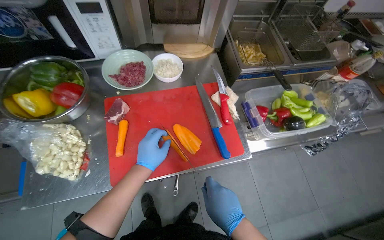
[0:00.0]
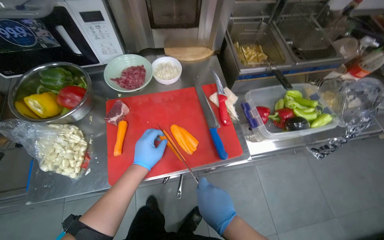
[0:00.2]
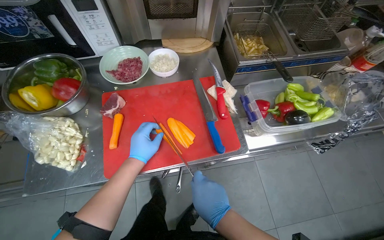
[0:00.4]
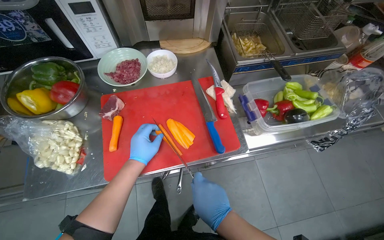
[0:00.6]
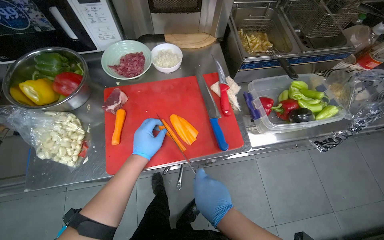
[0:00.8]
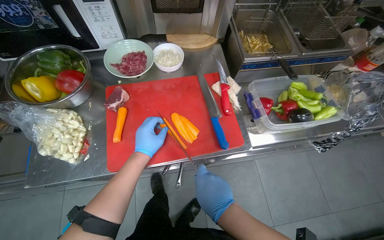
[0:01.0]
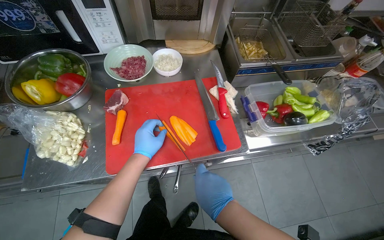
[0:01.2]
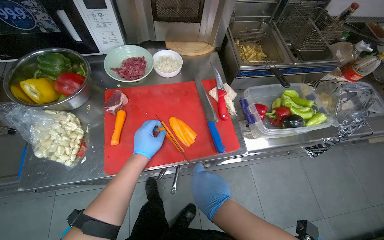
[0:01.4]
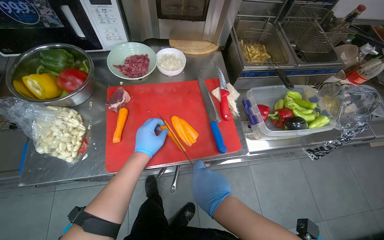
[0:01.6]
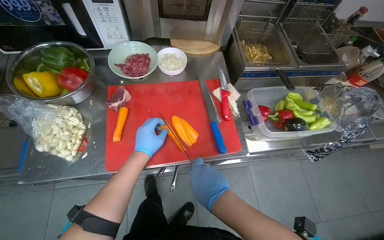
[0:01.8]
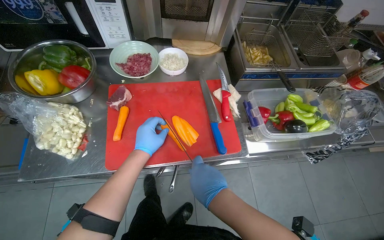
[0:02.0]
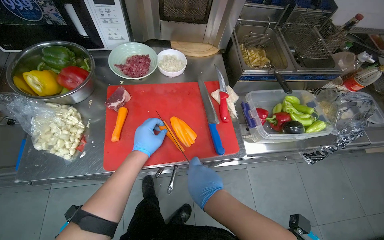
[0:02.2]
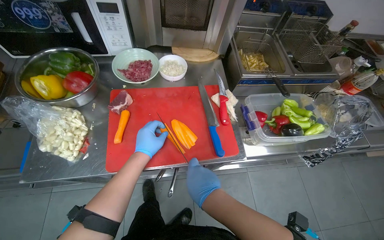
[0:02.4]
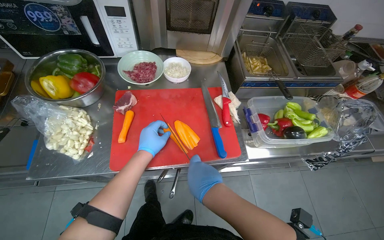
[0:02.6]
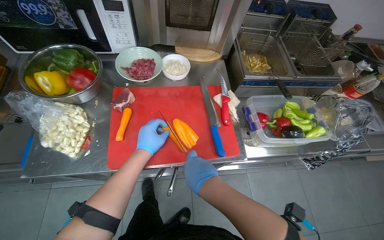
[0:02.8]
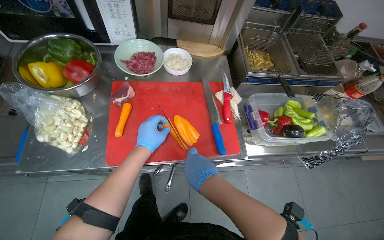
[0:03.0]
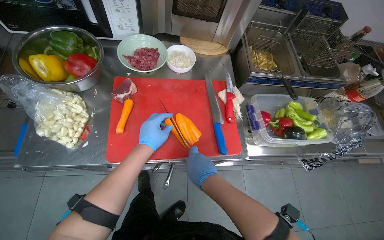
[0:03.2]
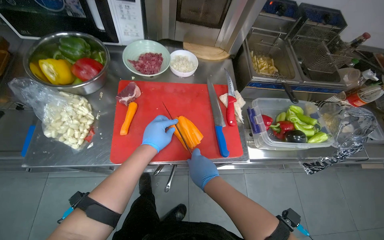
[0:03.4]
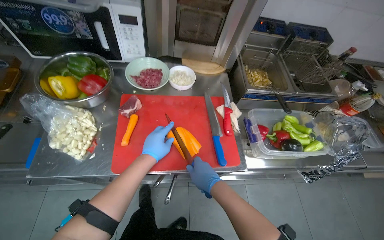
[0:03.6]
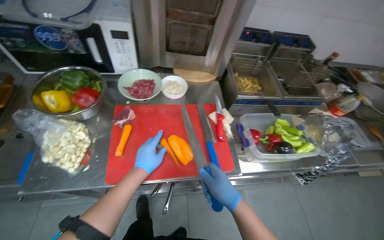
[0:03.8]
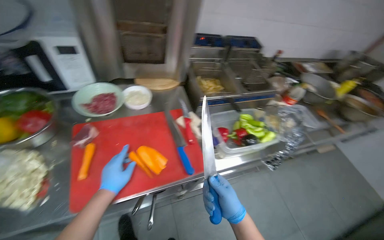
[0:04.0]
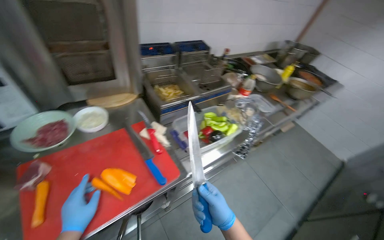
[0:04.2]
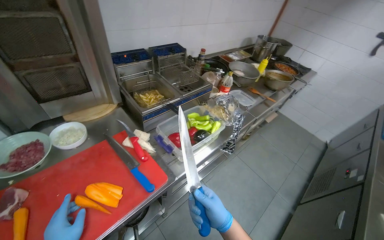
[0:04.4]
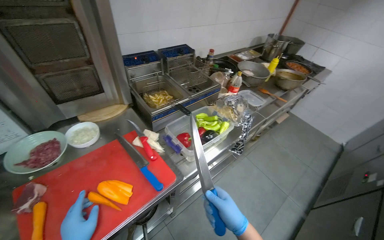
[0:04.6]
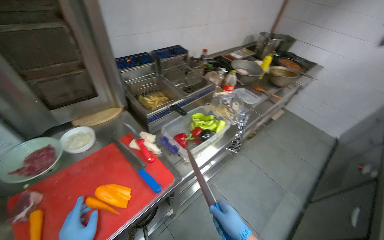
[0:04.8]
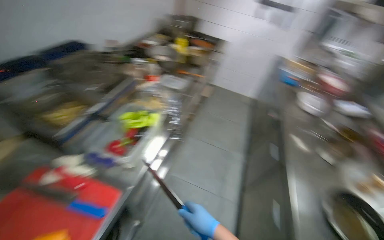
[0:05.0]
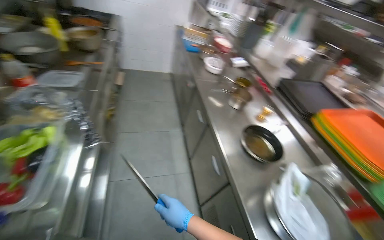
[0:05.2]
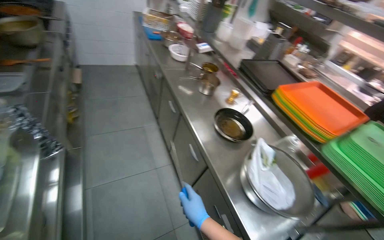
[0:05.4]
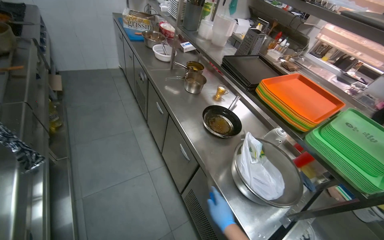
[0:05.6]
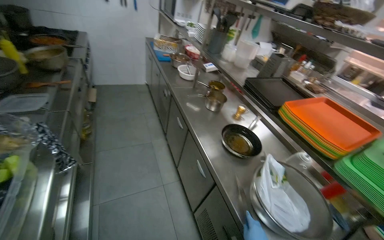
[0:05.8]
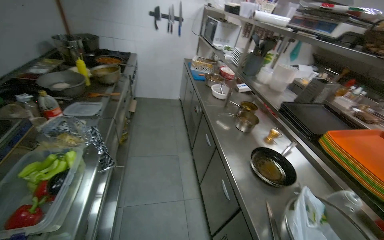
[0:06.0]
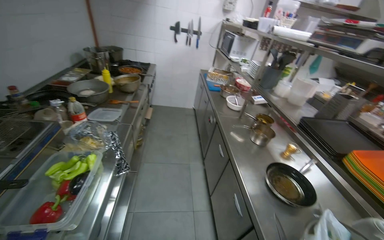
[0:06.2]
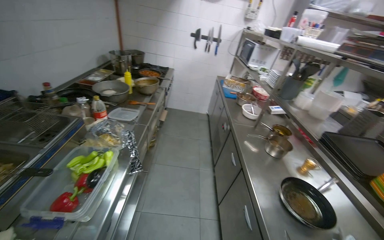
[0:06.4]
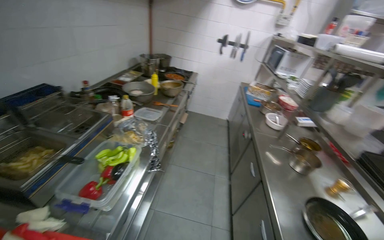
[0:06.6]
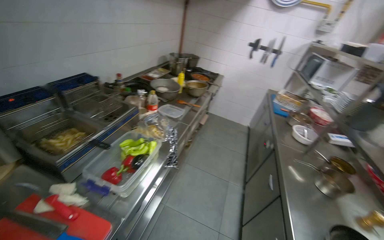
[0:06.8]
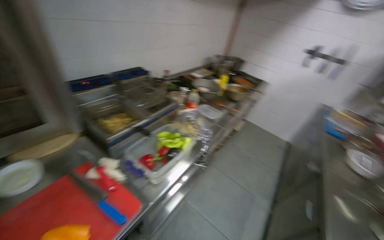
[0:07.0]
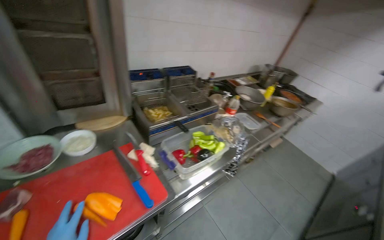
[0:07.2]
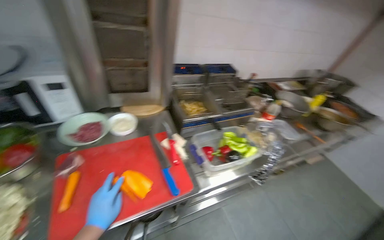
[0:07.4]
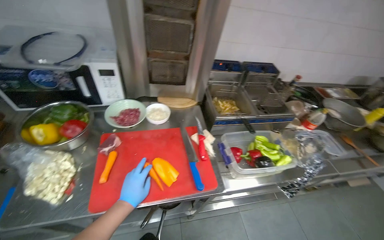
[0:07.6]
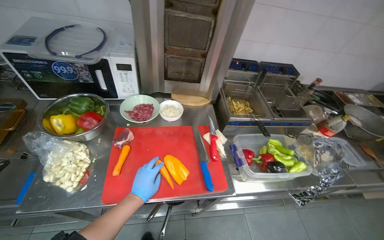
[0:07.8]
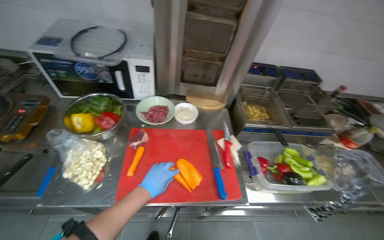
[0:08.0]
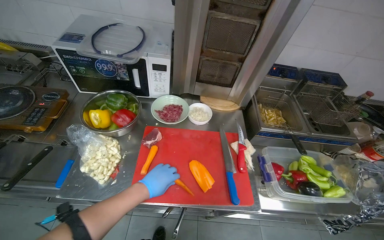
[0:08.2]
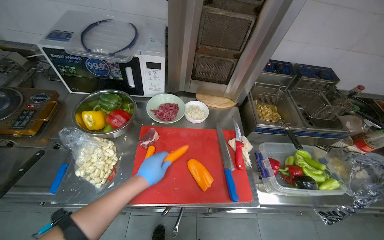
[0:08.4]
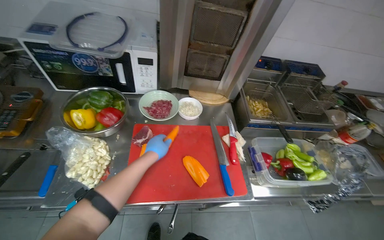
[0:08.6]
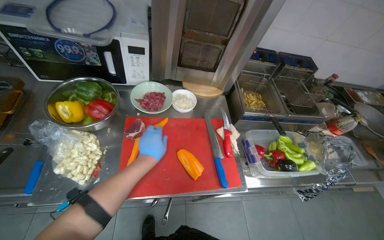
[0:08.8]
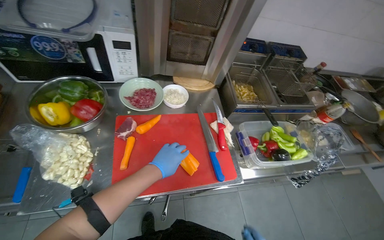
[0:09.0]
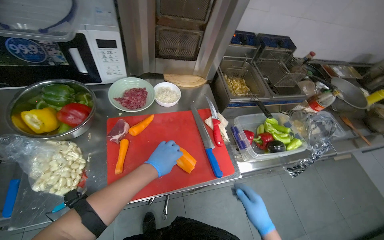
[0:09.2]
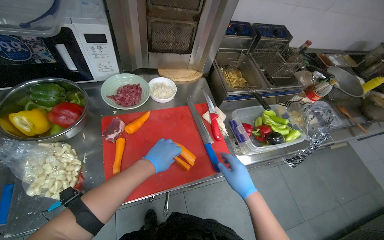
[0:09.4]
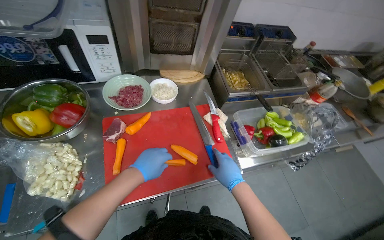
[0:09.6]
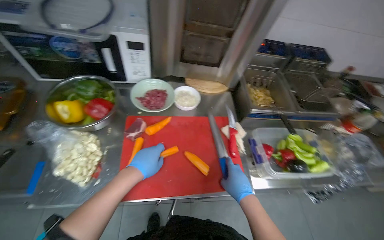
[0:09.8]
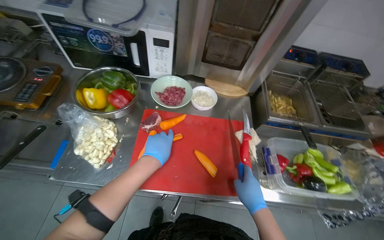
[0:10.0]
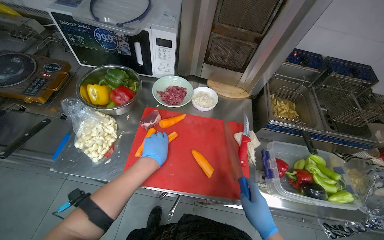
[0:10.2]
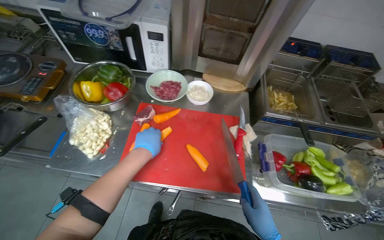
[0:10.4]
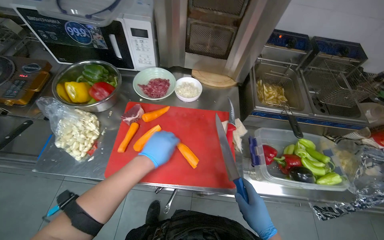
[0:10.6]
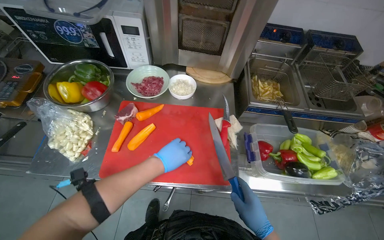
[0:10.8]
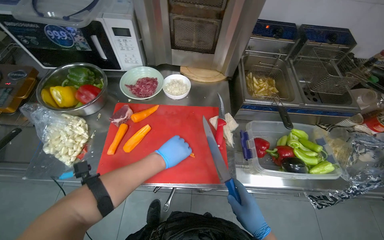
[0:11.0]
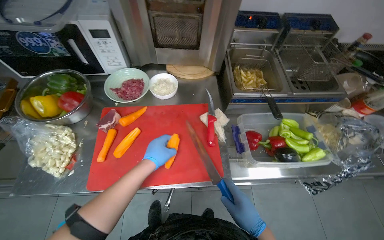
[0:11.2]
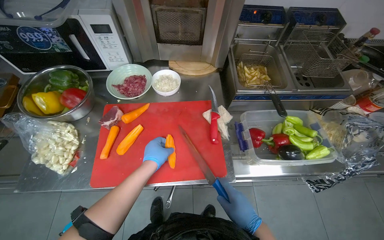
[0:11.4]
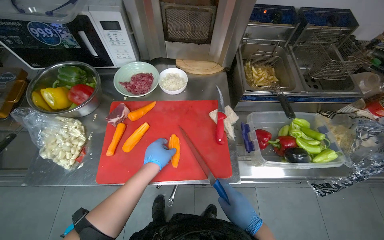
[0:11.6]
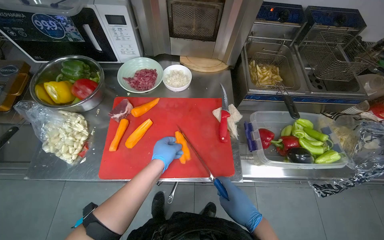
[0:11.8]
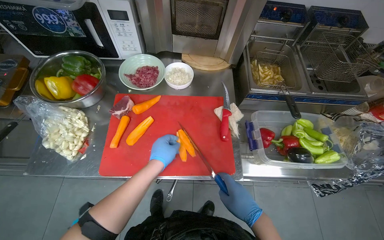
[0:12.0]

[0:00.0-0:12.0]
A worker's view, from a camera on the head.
Job: preparing food.
The whole recording: Chopping carrots on cutting board. The worker chops carrots into small pieces on a red cutting board.
0:00.0 to 0:03.0: The hands work in one place, with small movements.
0:03.0 to 0:04.4: The wearer's head swings some 35 degrees to the right. The wearer looks approximately 10 degrees further upward.
0:06.0 to 0:07.6: The head turns to the left by approximately 90 degrees.
0:07.6 to 0:09.0: The left hand is displaced up the picture by about 10 cm.
0:09.0 to 0:10.4: The wearer looks roughly 20 degrees further to the left.

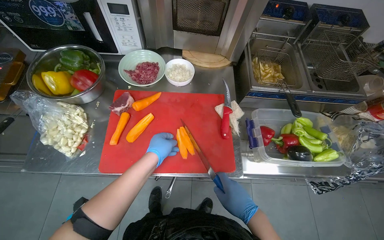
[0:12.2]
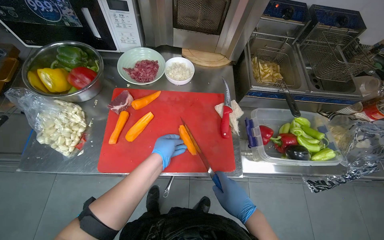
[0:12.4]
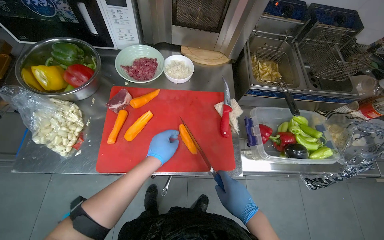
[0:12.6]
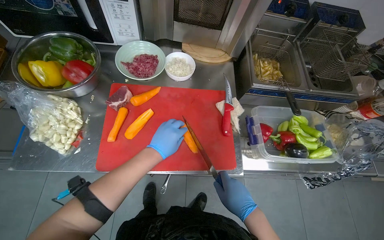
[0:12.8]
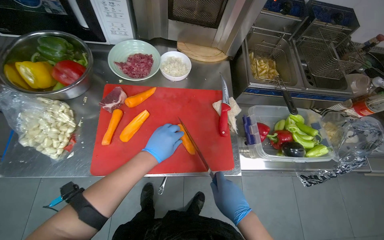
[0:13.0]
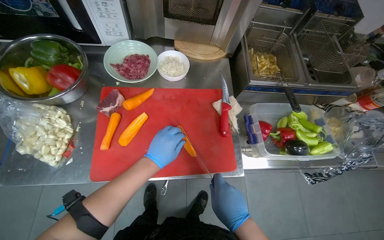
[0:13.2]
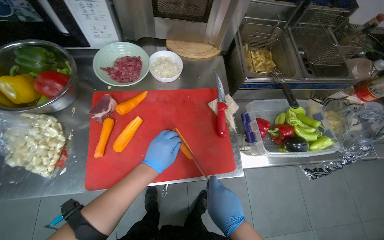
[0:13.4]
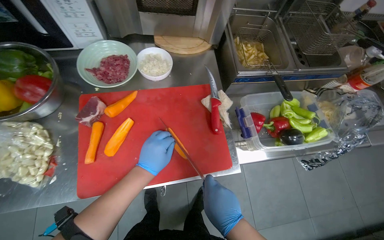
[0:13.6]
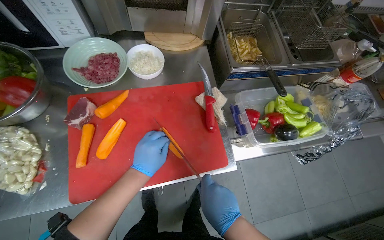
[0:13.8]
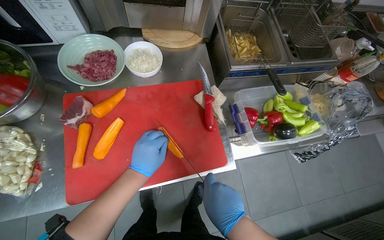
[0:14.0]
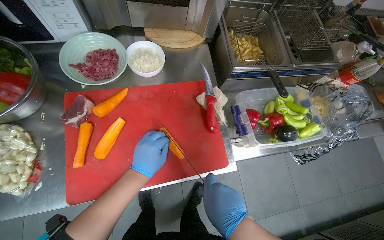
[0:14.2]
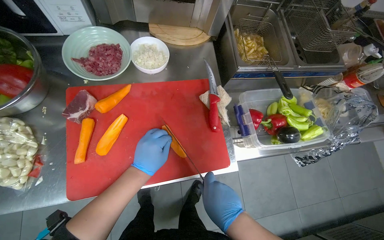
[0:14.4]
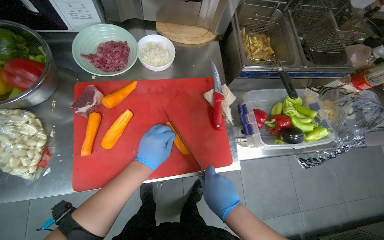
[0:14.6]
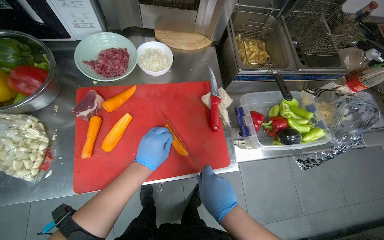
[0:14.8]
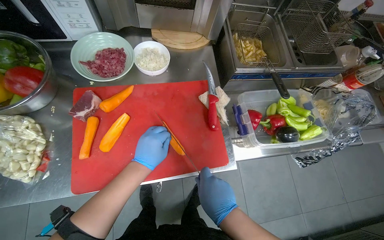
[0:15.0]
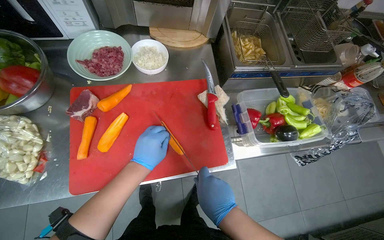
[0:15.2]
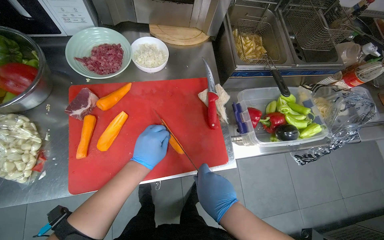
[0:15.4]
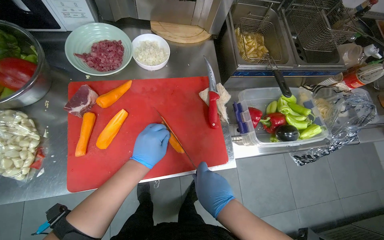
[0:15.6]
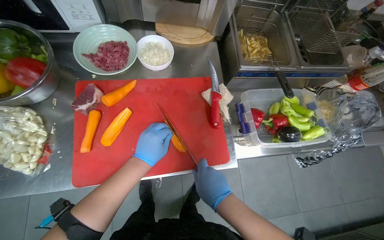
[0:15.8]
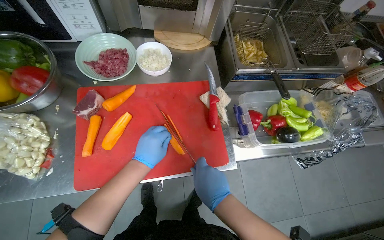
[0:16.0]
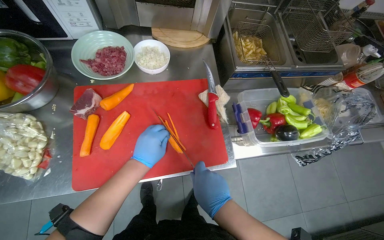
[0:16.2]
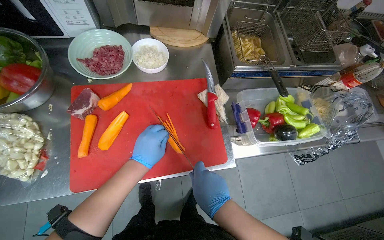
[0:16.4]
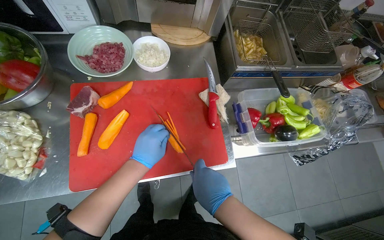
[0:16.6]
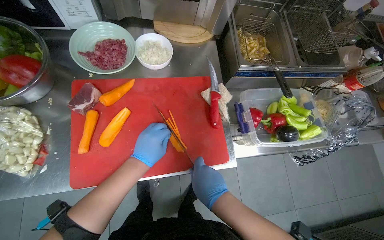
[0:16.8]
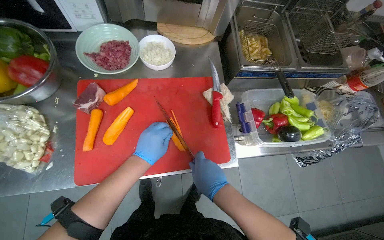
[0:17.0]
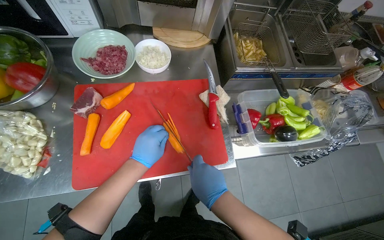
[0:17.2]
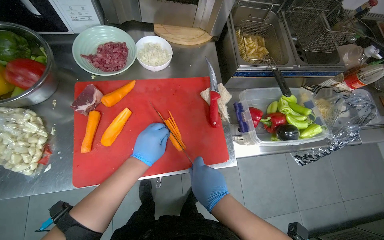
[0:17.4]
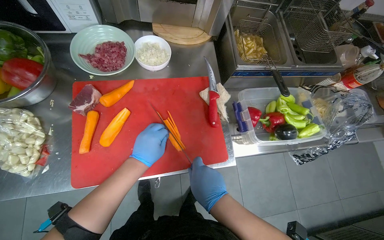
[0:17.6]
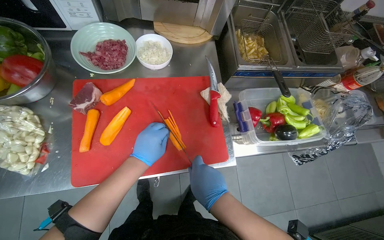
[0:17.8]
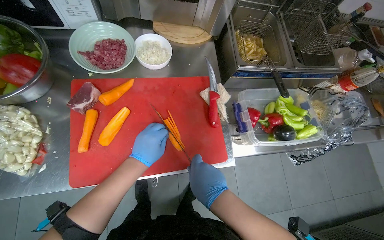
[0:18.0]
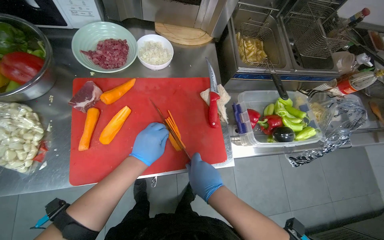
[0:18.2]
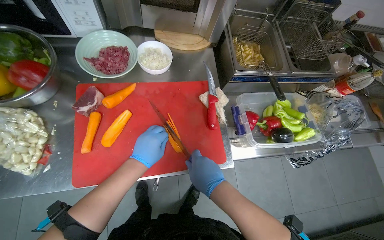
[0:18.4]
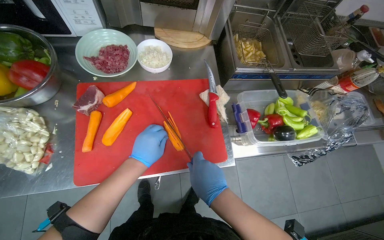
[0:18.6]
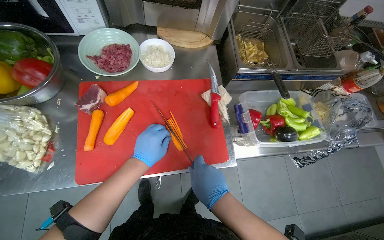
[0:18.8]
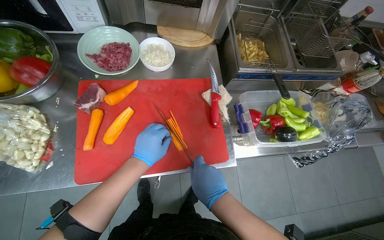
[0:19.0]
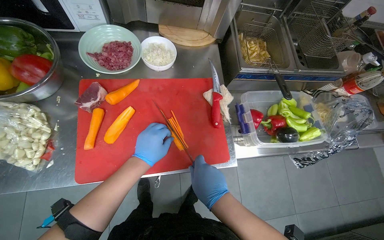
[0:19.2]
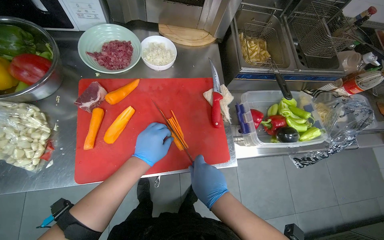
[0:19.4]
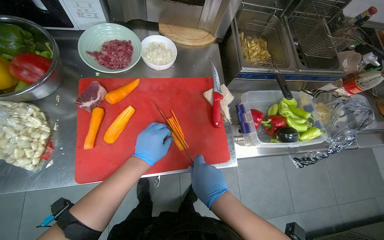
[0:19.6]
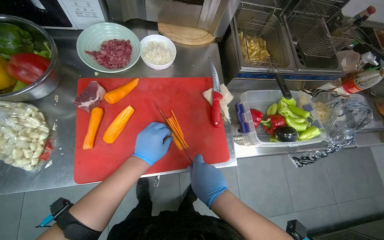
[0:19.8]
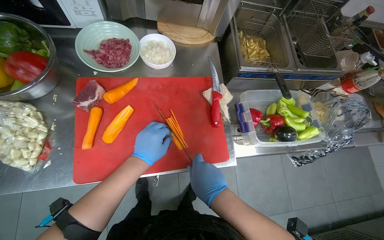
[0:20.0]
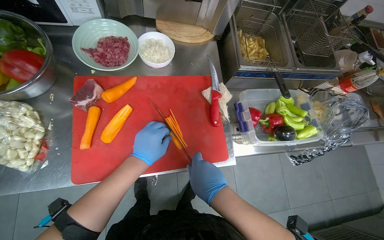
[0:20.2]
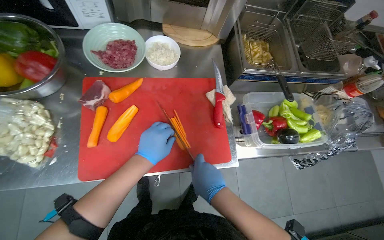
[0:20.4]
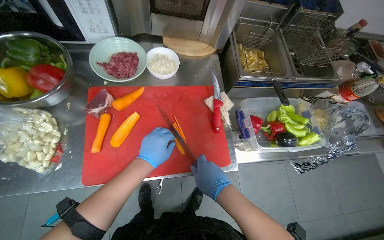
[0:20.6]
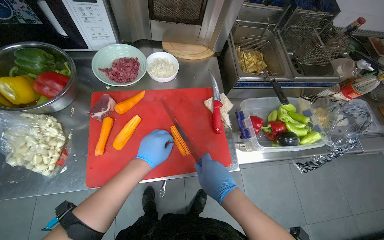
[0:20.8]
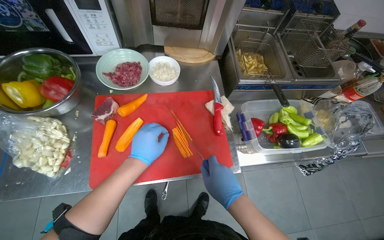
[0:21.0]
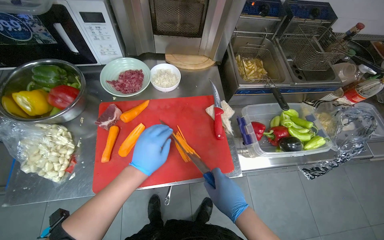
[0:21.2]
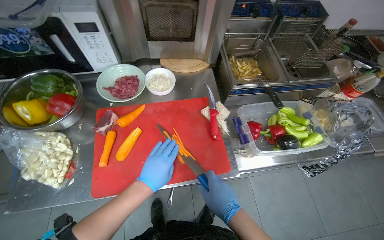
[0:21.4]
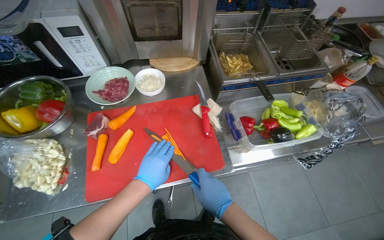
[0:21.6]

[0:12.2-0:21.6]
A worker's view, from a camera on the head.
Job: preparing food.
The whole recording: Chopping carrots on cutting board. The worker chops carrots into small pieces on a red cutting board.
0:12.2 to 0:13.8: The hands stay close to where they were, moving slightly.
0:13.8 to 0:20.0: The hands work in one place, with small movements.
